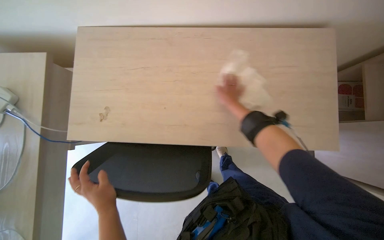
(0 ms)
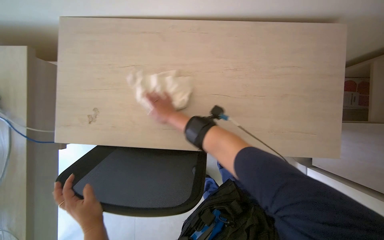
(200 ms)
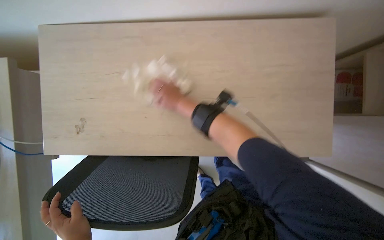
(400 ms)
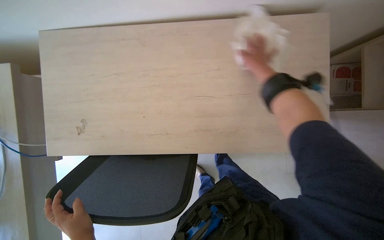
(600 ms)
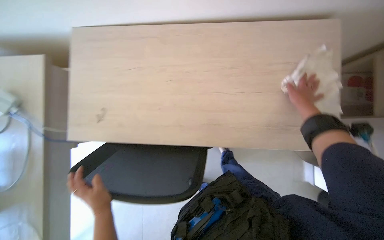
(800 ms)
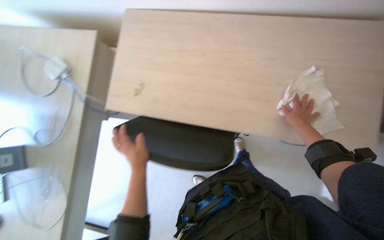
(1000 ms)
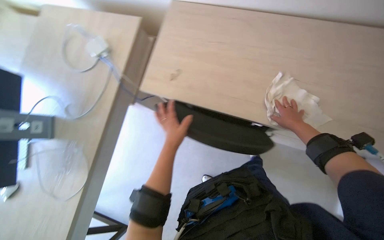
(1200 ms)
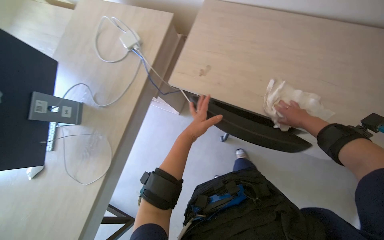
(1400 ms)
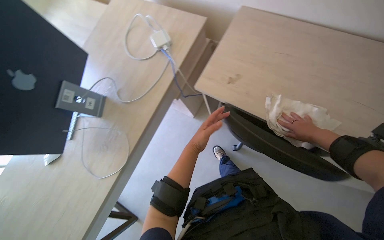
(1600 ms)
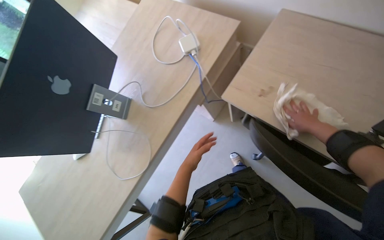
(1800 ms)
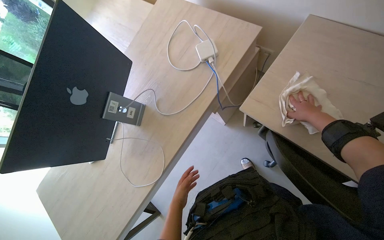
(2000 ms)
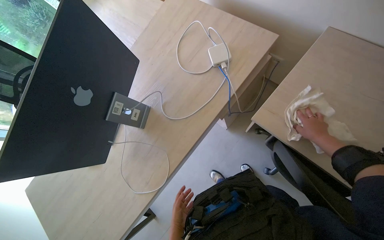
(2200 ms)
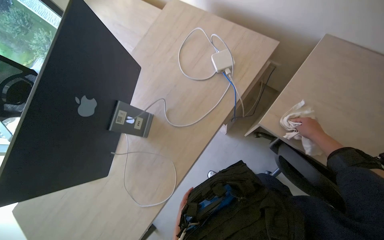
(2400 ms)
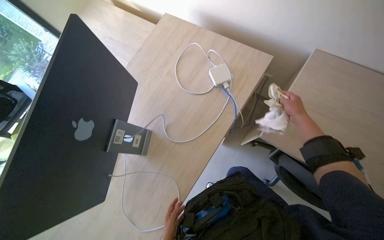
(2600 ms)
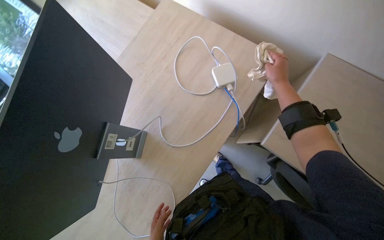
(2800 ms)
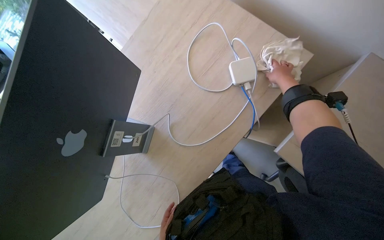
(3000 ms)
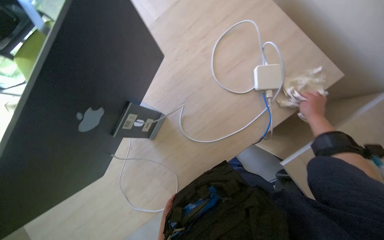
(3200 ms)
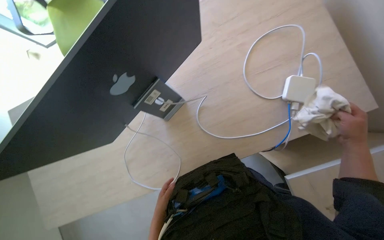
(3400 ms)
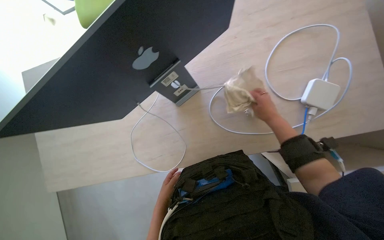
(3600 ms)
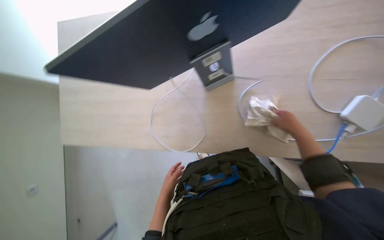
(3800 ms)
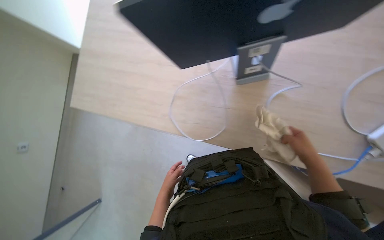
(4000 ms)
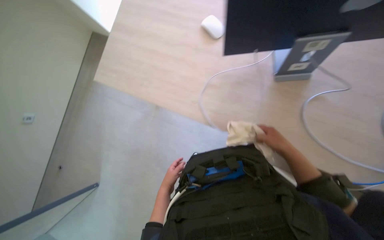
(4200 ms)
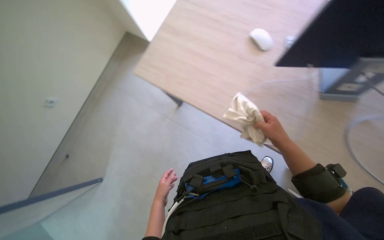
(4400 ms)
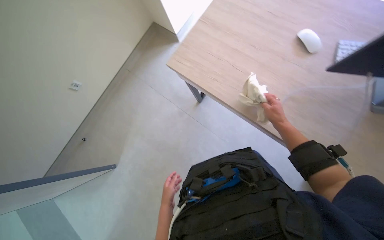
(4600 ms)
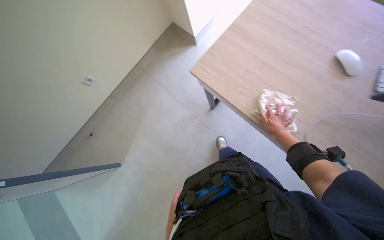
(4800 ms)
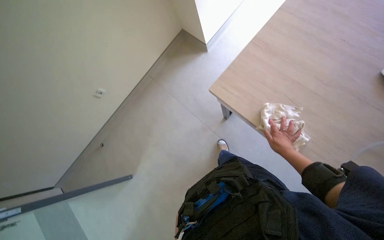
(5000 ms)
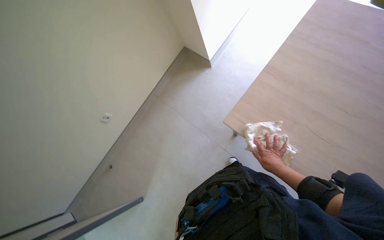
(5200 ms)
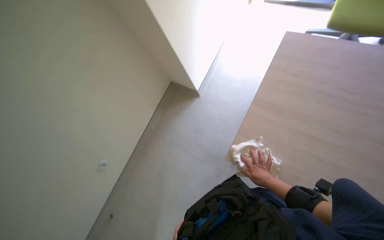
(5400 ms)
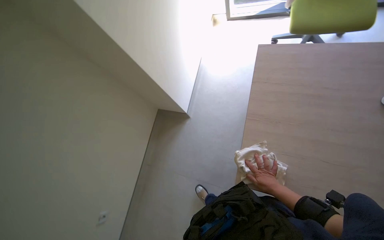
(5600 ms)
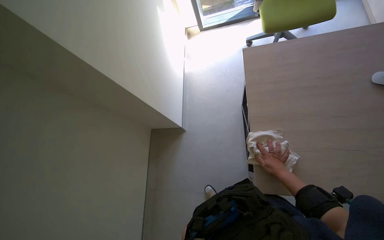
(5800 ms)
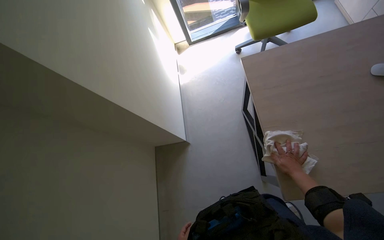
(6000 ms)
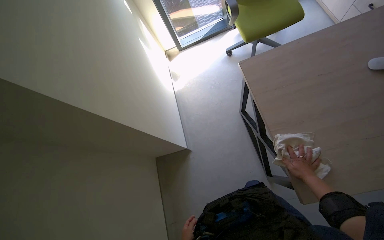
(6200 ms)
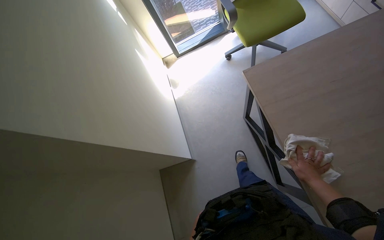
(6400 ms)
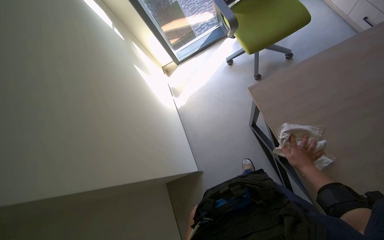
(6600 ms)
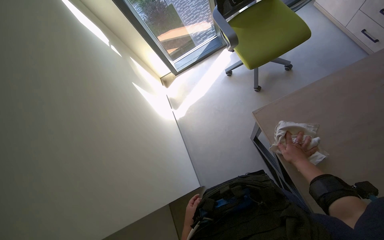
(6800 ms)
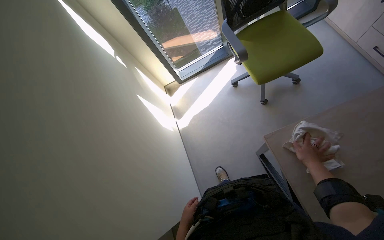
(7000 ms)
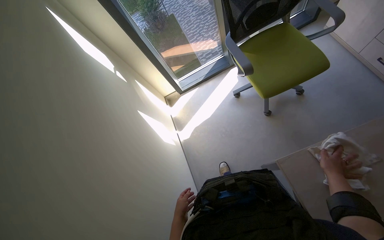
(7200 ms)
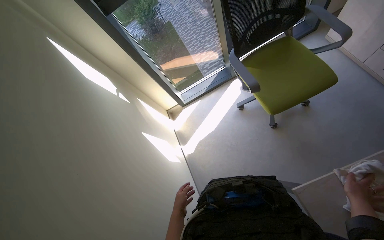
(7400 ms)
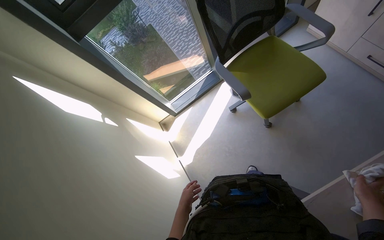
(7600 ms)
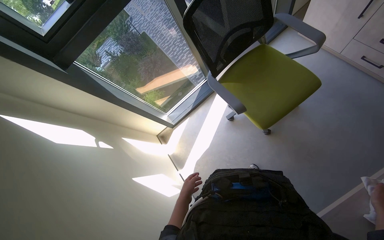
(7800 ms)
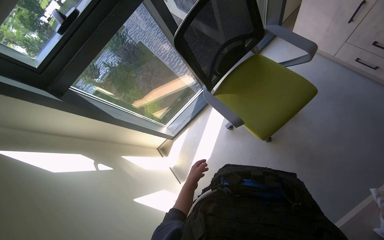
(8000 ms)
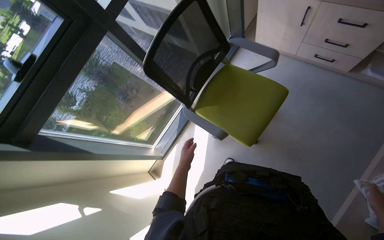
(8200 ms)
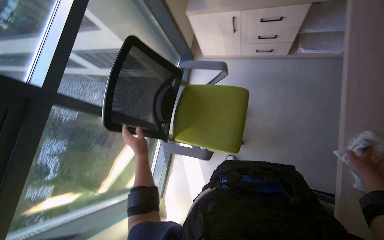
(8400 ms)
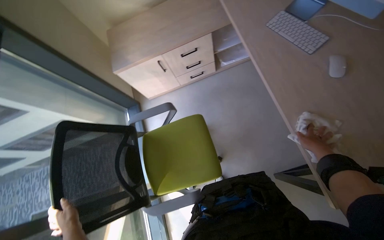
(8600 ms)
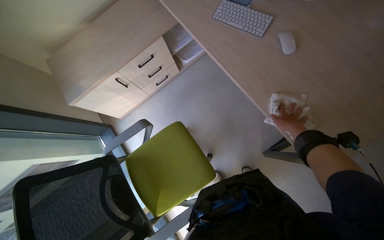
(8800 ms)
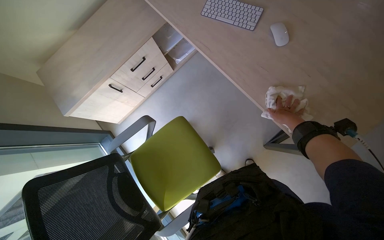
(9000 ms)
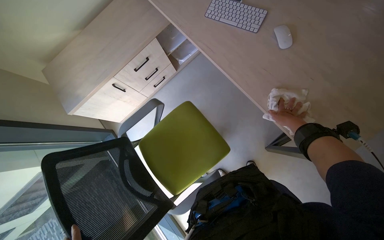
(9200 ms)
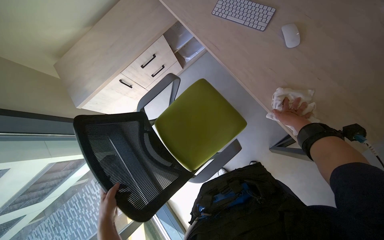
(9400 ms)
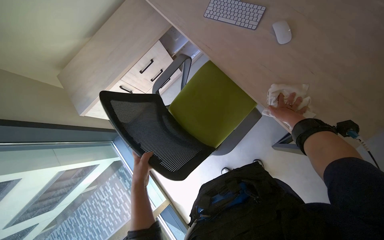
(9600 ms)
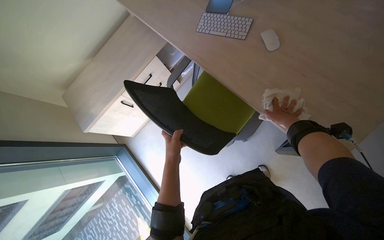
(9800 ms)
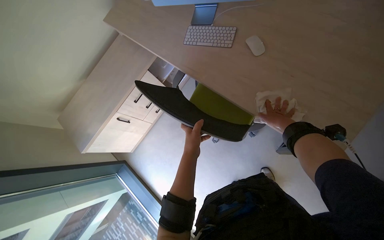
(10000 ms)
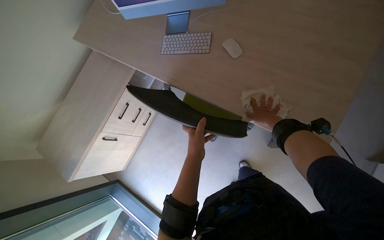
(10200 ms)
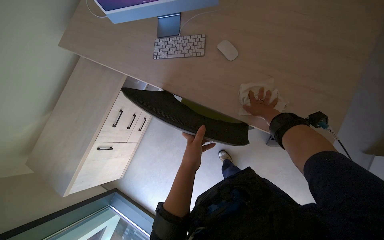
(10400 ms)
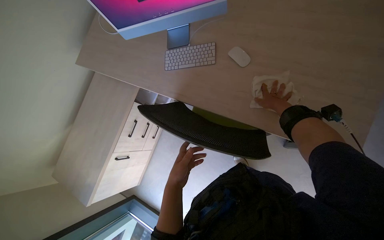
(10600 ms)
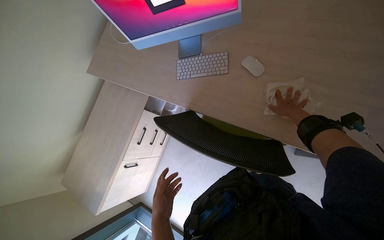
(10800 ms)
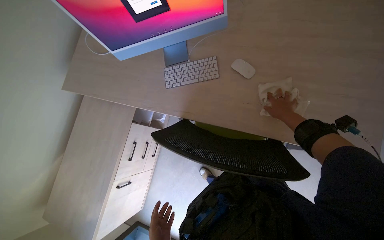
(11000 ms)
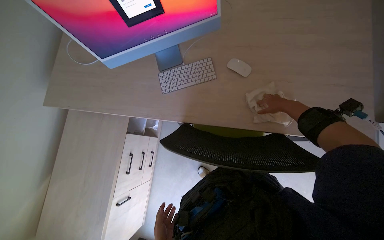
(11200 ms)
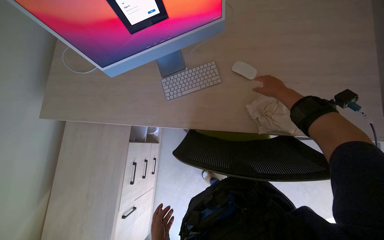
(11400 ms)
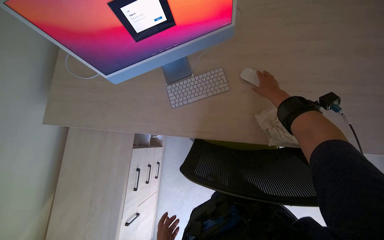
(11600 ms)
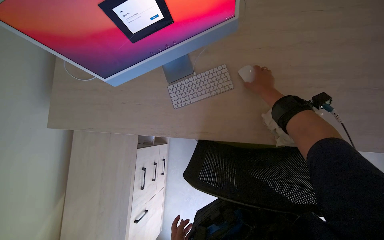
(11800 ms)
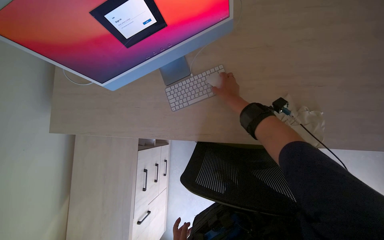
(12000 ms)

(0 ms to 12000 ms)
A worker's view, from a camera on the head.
Job: wiping surfaces.
The whole recording: Wiping office surfaces. The worker wipes various surfaces in the office, including window frames and shelves, with a cloth.
1600 ms - 3000 ms: The wearer moves approximately 50 cm.
3000 ms - 4400 ms: The wearer looks about 75 degrees further to the left. The camera pitches downward, by some 25 degrees.
4400 ms - 6000 ms: The view tips upward by roughly 25 degrees. The scene turns roughly 40 degrees counterclockwise in the picture.
6000 ms - 7600 ms: The wearer moves about 40 cm. The camera pitches upward, by some 15 degrees.
7600 ms - 9000 ms: The camera is carried roughly 40 cm. The wearer looks approximately 95 degrees further to the right. The view tilts roughly 20 degrees upward.
10400 ms - 12000 ms: The right hand goes approximately 35 cm to the left and up the picture.

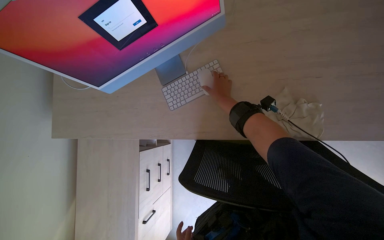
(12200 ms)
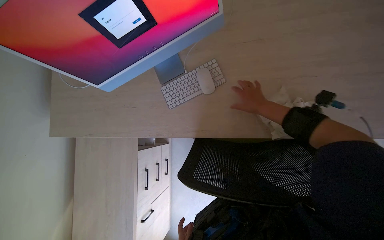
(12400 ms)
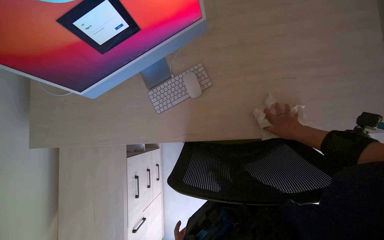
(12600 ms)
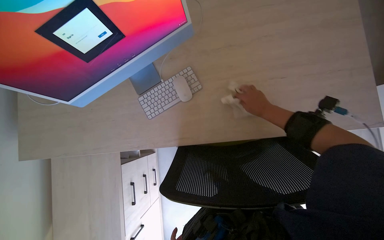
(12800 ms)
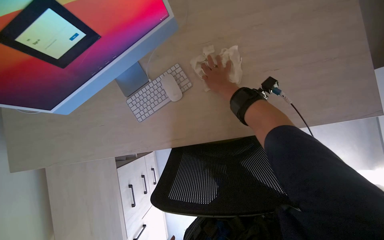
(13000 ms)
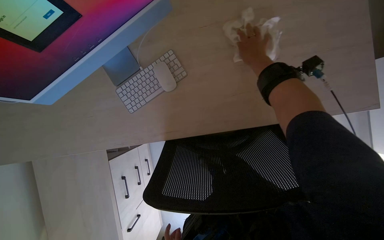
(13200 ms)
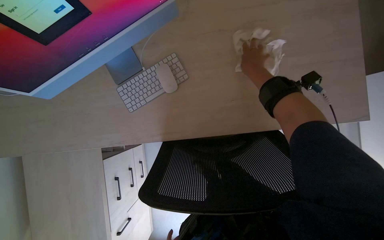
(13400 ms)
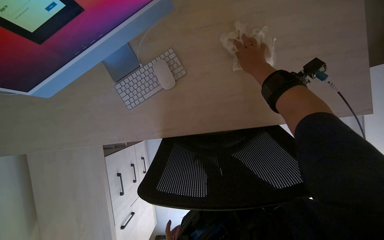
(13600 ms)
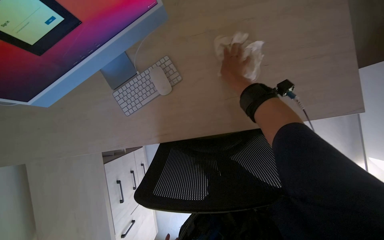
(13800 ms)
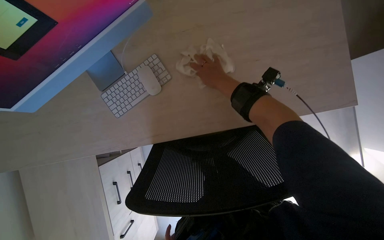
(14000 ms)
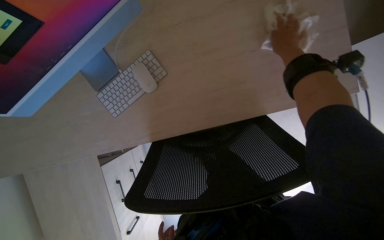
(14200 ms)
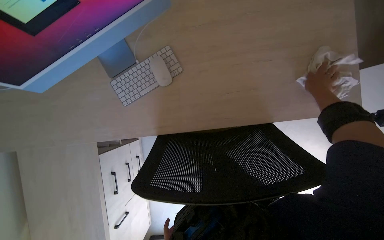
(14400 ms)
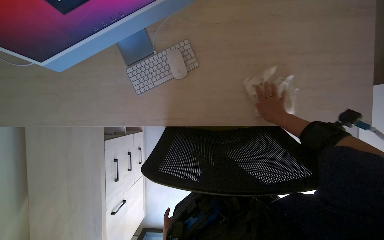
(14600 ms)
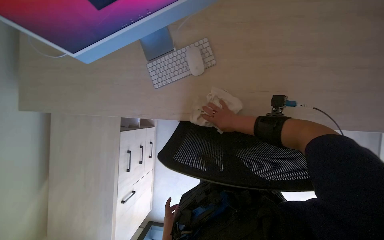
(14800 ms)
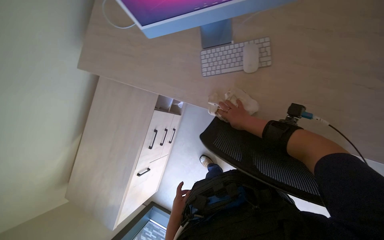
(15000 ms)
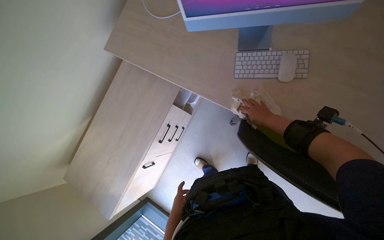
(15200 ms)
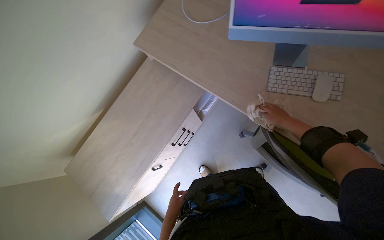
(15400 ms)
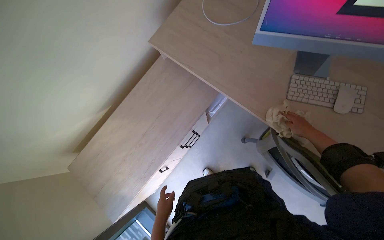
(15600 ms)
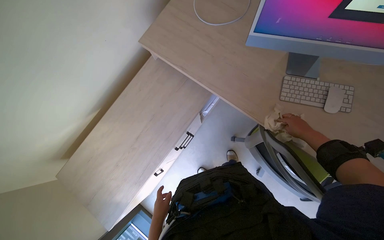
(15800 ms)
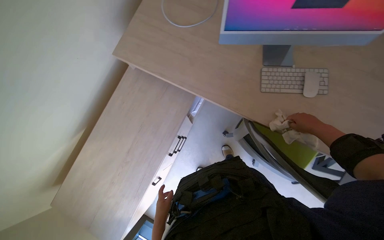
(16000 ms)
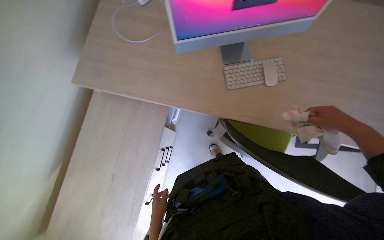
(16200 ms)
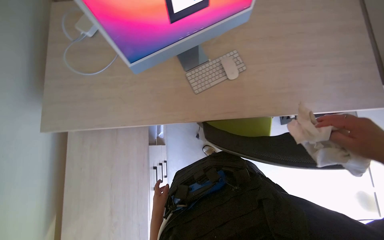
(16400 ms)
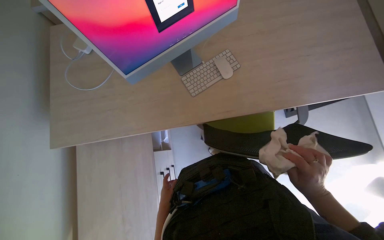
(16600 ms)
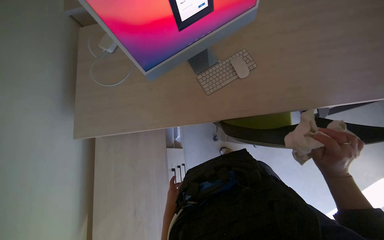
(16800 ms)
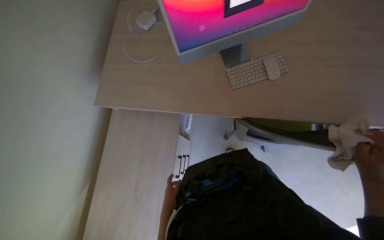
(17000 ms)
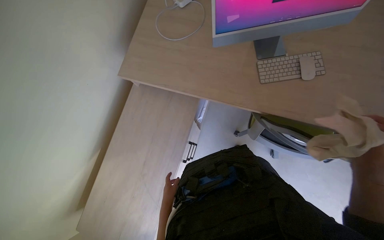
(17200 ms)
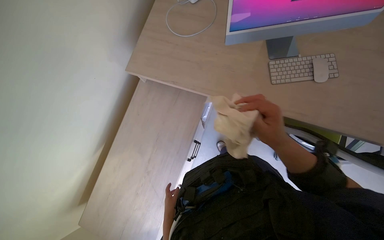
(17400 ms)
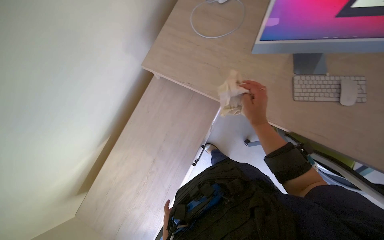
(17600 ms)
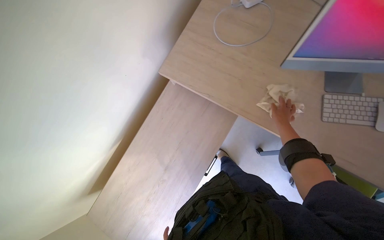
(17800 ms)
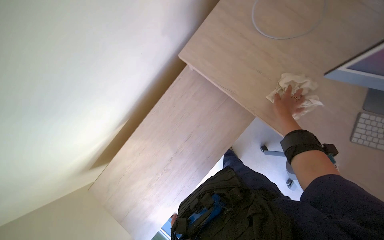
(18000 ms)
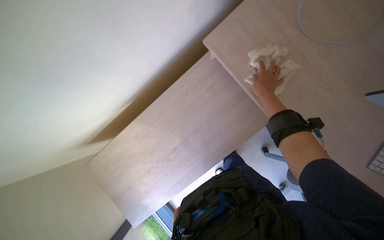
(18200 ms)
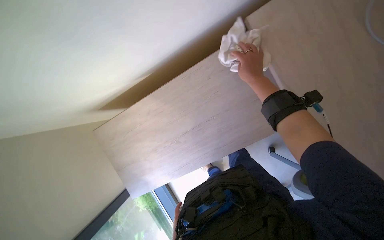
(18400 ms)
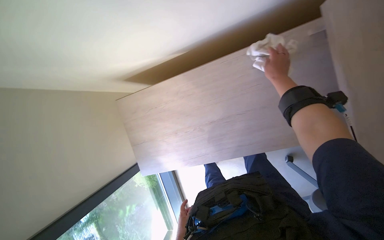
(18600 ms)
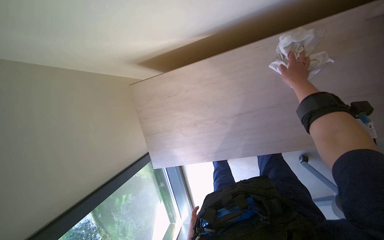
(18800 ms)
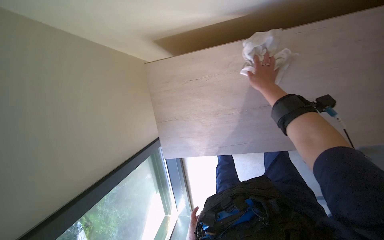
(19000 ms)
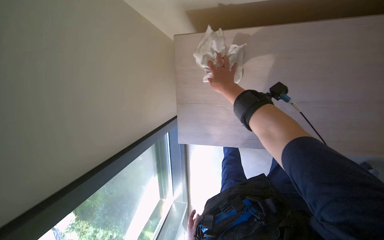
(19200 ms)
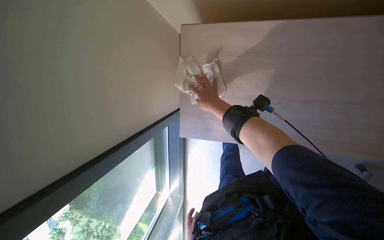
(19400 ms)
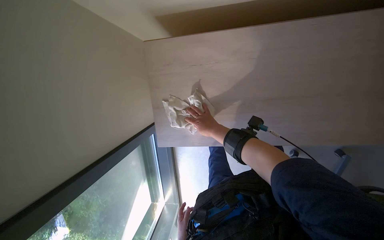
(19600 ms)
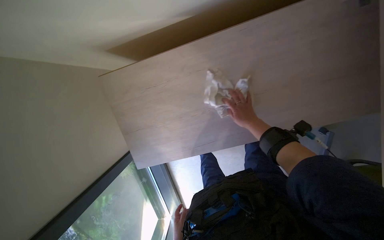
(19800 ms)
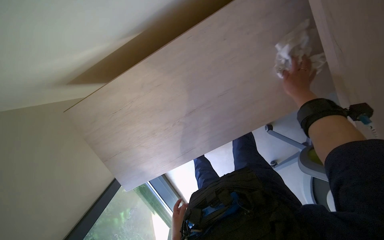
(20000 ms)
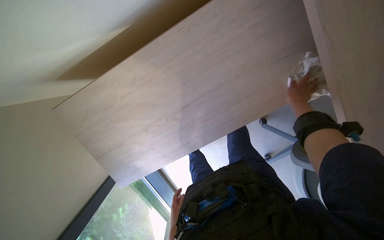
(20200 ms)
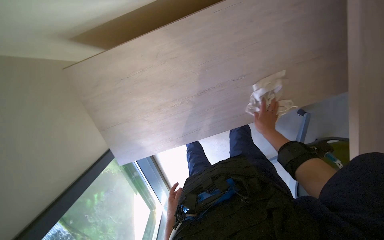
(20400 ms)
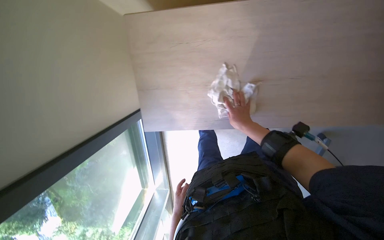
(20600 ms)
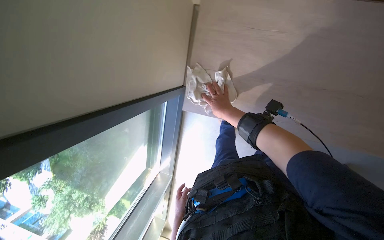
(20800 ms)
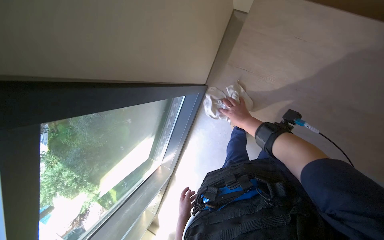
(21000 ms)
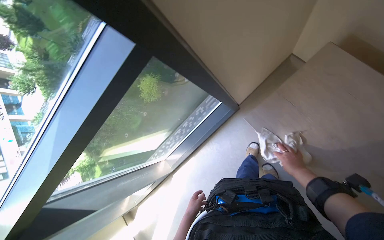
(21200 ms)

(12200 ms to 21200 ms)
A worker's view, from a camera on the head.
Job: wiping surfaces.
The whole recording: Wiping office surfaces. The worker wipes various surfaces in the office, including window frames and shelves, with a cloth.
12200 ms - 13800 ms: The right hand goes left and right, about 25 cm each way, reversing 2 times.
13800 ms - 15200 ms: The wearer's head swings some 45 degrees to the left.
15200 ms - 16600 ms: The wearer's head swings some 50 degrees to the right.
19800 ms - 21200 ms: The right hand moves up and down the picture over approximately 25 cm, changing direction 3 times.
